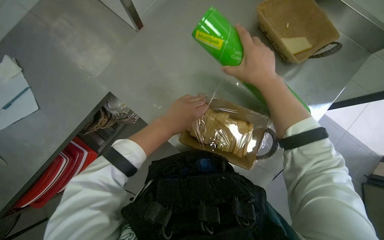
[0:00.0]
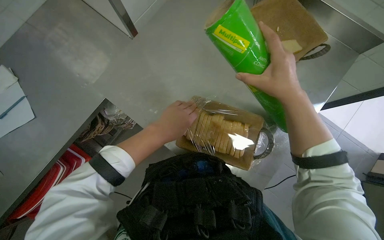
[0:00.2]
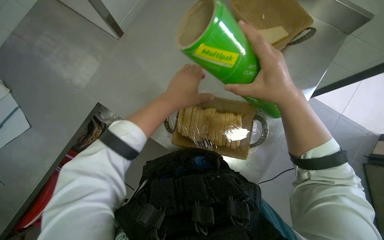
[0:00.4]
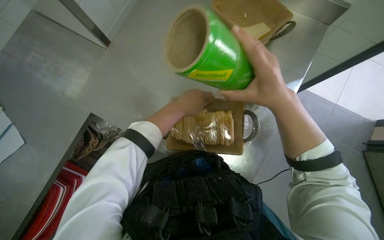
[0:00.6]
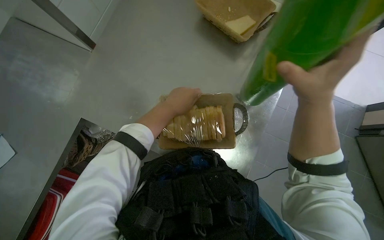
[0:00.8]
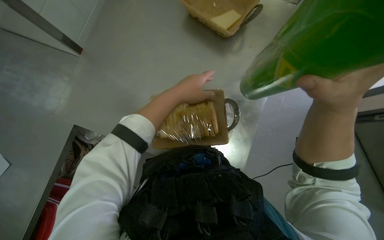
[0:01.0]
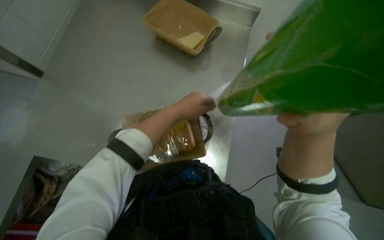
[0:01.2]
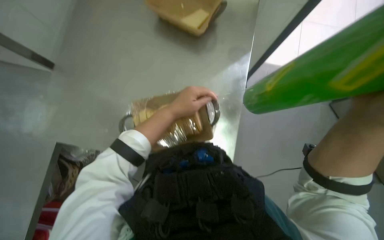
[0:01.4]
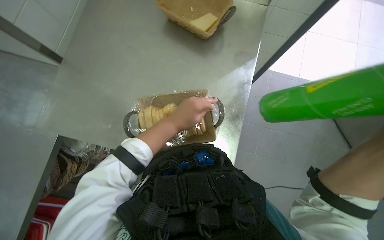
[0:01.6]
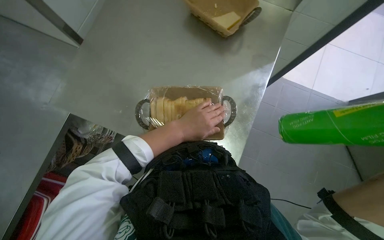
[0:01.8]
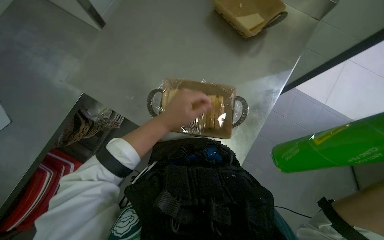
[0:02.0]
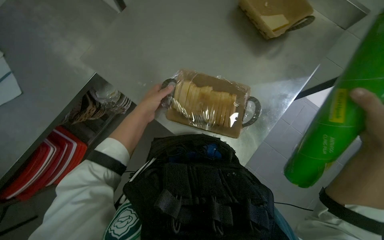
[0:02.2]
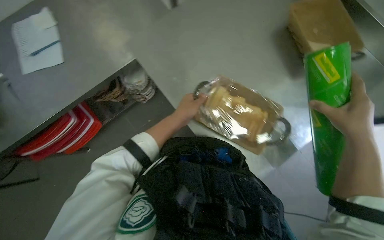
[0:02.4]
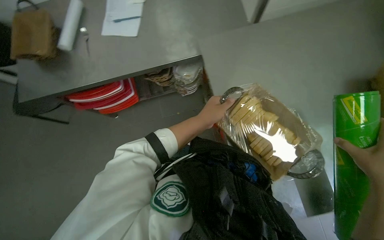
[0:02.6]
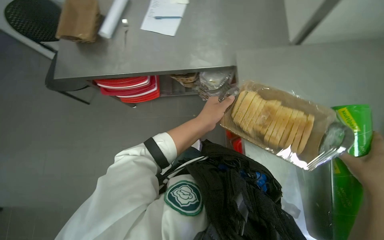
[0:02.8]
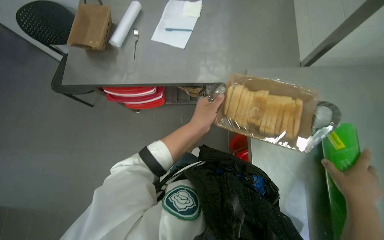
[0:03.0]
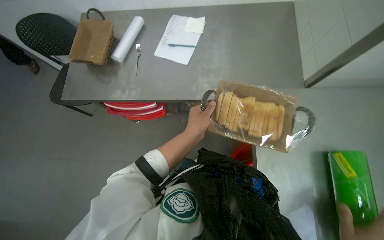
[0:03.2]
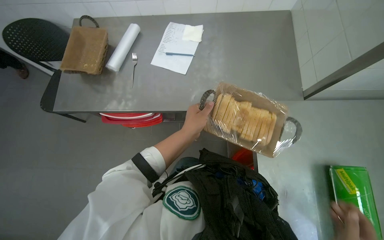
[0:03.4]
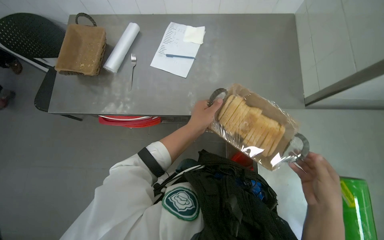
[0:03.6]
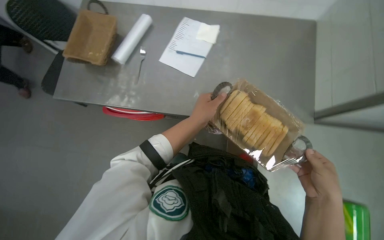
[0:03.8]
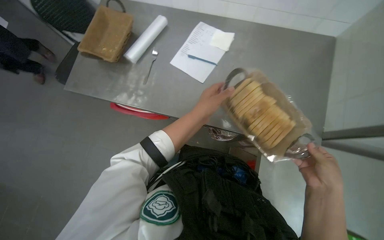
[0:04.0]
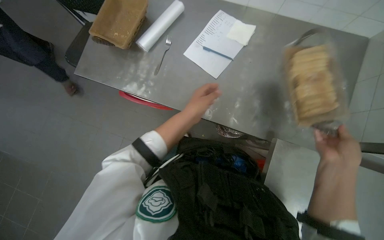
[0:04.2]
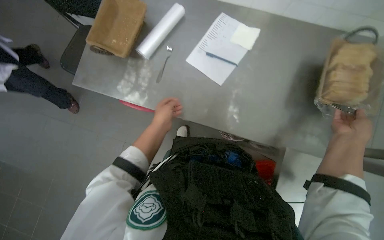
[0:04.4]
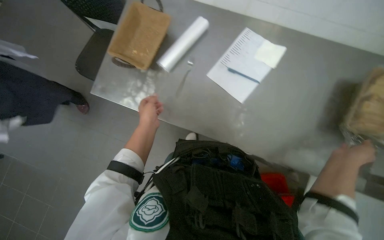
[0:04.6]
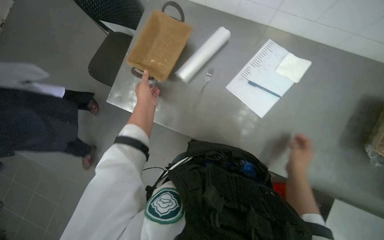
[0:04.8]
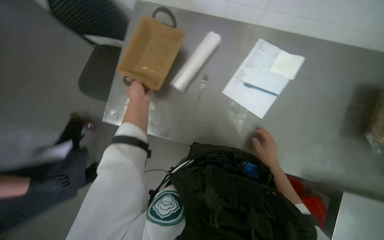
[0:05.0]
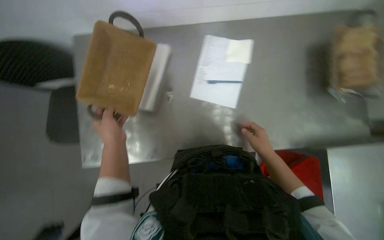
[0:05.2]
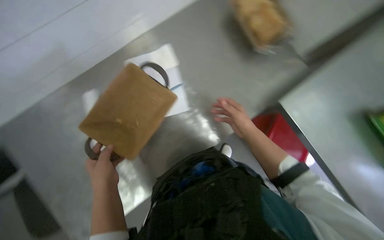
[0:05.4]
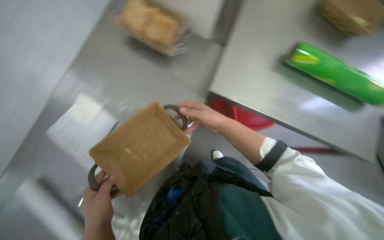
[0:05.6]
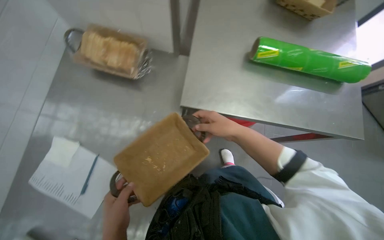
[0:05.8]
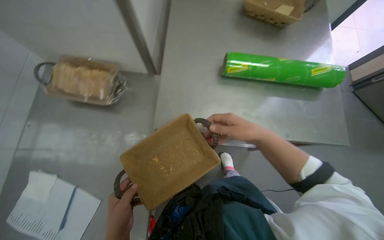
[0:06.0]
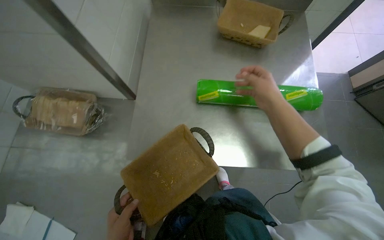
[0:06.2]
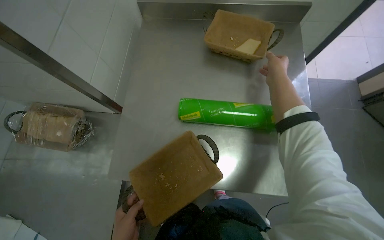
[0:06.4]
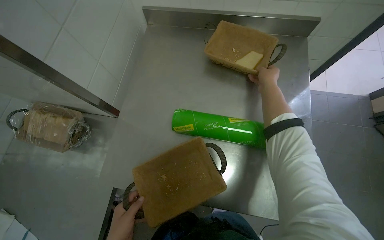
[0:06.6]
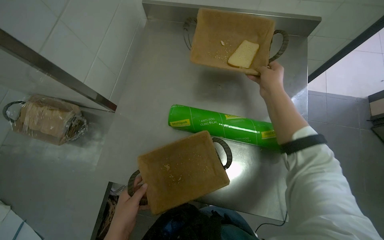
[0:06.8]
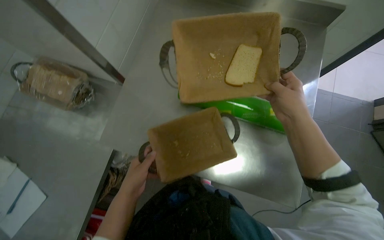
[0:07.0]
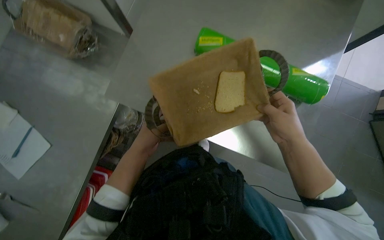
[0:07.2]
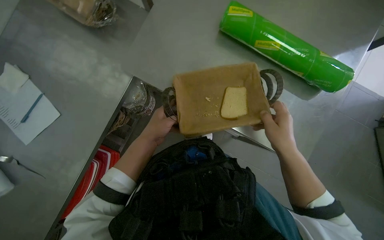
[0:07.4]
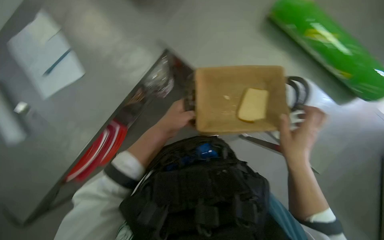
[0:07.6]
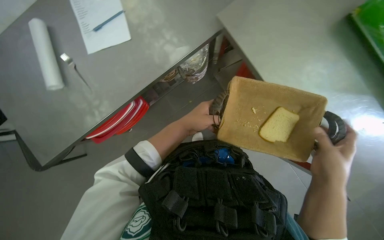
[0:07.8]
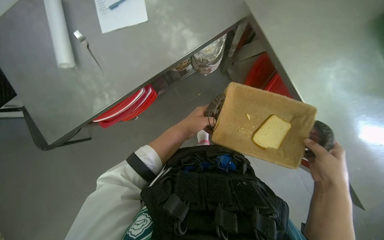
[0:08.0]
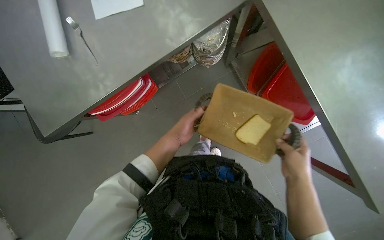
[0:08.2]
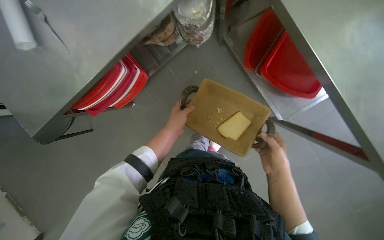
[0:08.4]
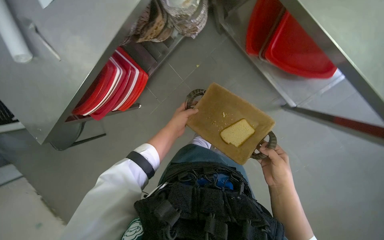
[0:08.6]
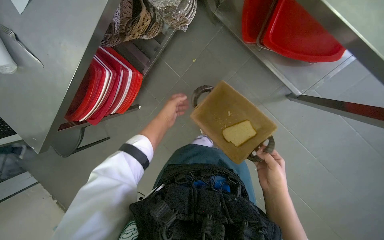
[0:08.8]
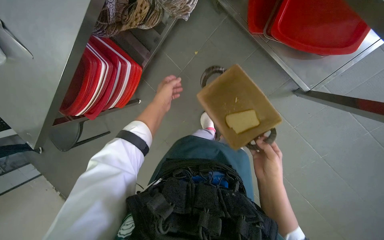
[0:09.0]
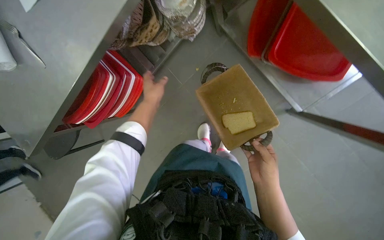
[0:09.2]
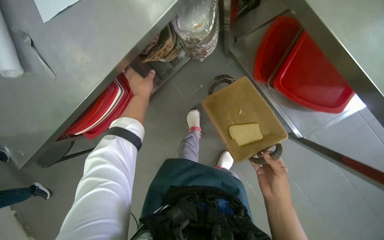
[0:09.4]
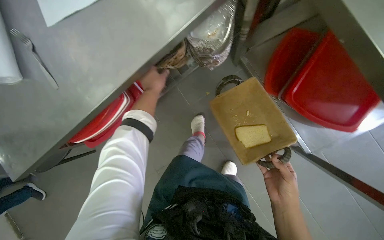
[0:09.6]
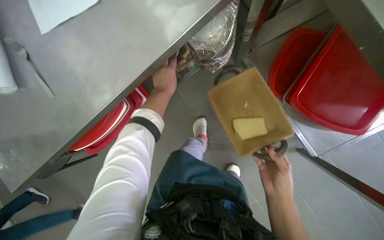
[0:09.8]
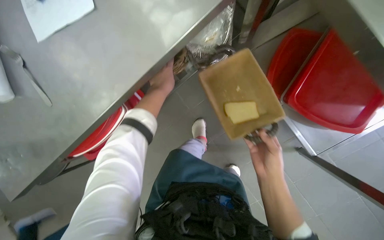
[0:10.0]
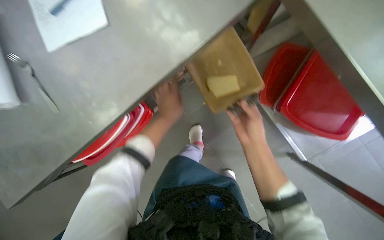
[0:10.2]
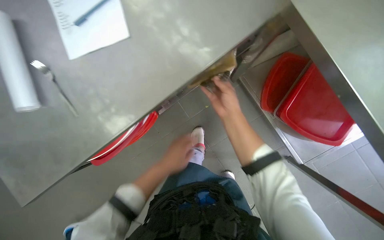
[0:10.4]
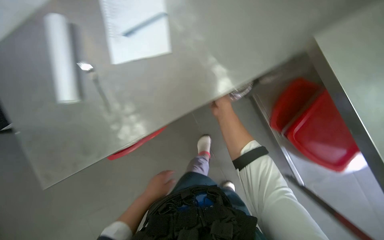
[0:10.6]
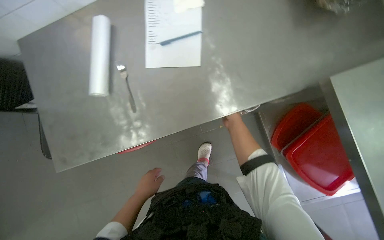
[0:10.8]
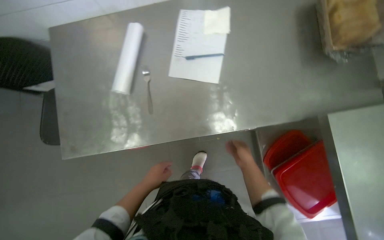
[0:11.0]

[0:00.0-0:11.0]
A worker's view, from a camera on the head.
Job: preparing food.
The whole recording: Wrapping bread basket with cling film. The worker unrolls a roll of cling film and wraps it around the bread basket.
0:01.6 to 0:03.2: The head rotates roughly 55 degrees to the left.
0:03.2 to 0:04.8: The left hand heads to the left and farther from the camera, covering some 35 cm.
0:04.8 to 0:06.2: The camera is carried about 40 cm. The scene turns approximately 45 degrees counterclockwise in the picture.
0:06.2 to 0:07.8: The view tips downward by about 20 degrees. The scene turns approximately 30 degrees clockwise in the picture. The right hand moves down the picture and to the right, approximately 20 cm.
0:09.4 to 0:11.0: The camera travels about 40 cm. The view tips upward by approximately 15 degrees. The scene turns roughly 30 degrees clockwise in the picture.

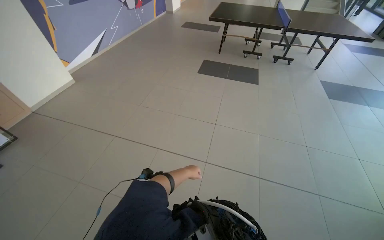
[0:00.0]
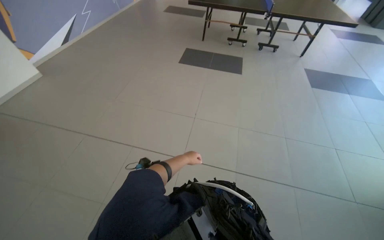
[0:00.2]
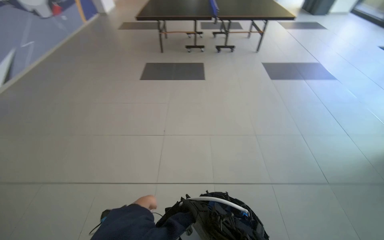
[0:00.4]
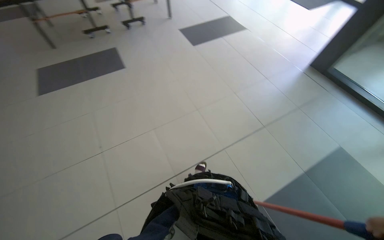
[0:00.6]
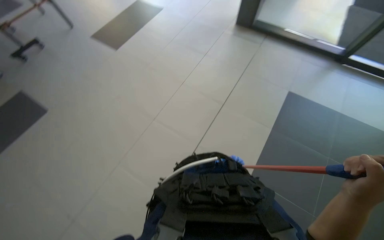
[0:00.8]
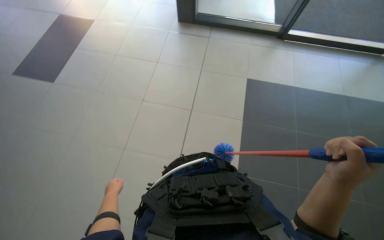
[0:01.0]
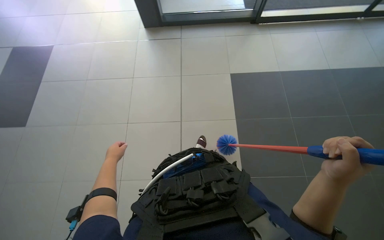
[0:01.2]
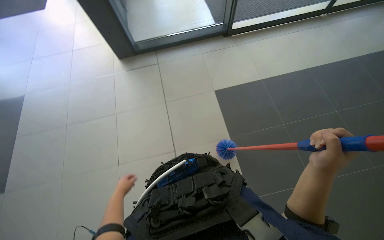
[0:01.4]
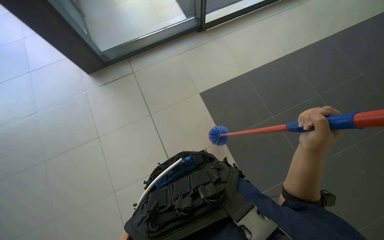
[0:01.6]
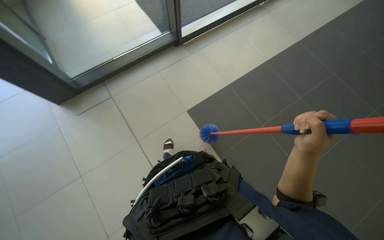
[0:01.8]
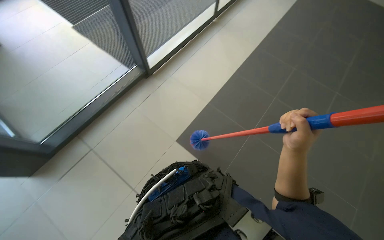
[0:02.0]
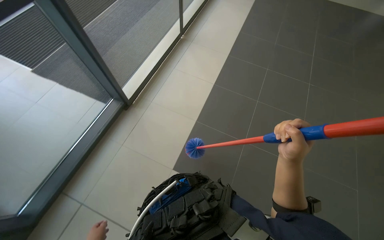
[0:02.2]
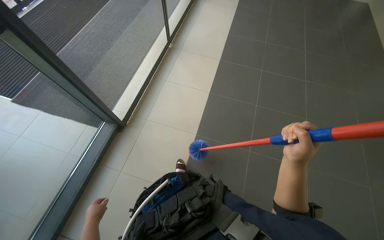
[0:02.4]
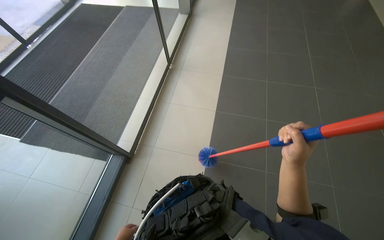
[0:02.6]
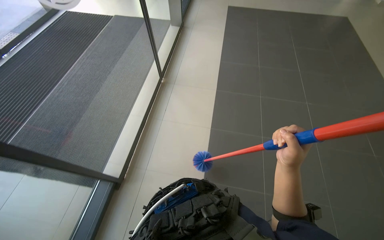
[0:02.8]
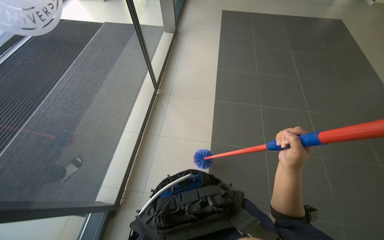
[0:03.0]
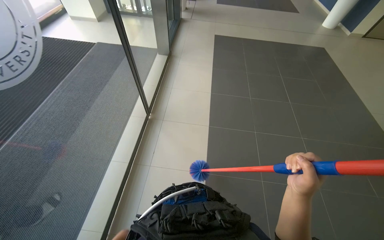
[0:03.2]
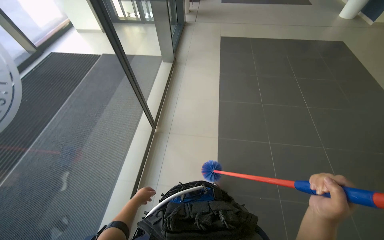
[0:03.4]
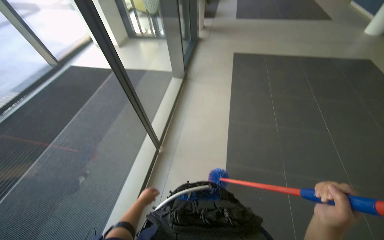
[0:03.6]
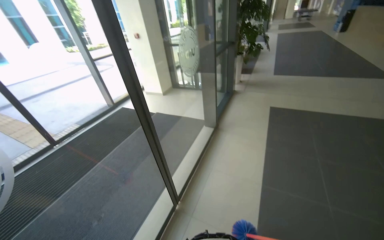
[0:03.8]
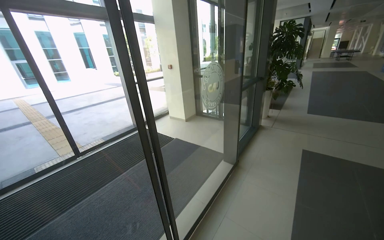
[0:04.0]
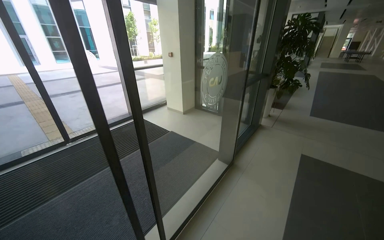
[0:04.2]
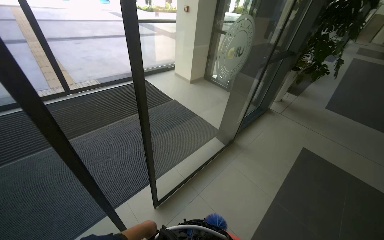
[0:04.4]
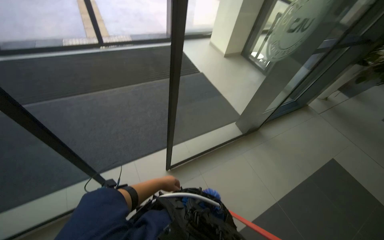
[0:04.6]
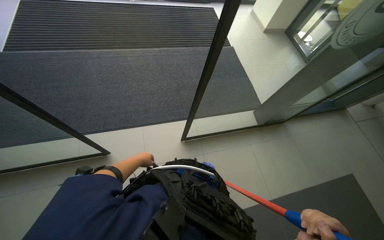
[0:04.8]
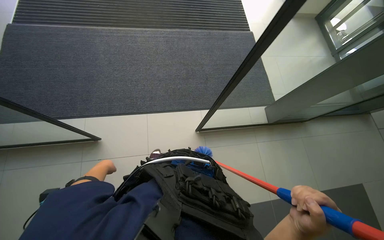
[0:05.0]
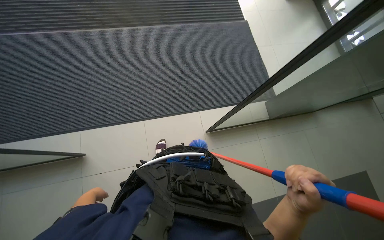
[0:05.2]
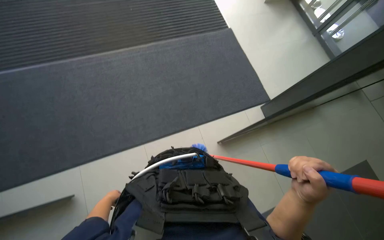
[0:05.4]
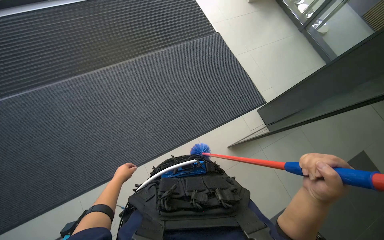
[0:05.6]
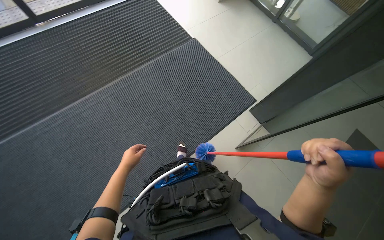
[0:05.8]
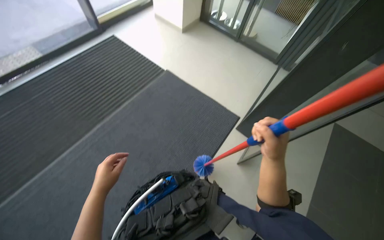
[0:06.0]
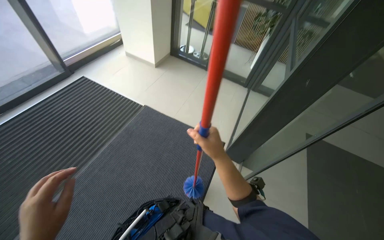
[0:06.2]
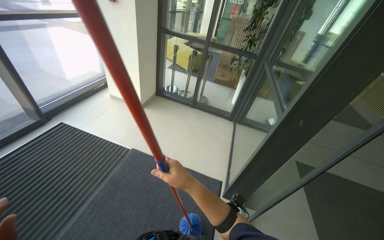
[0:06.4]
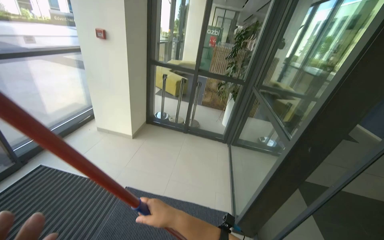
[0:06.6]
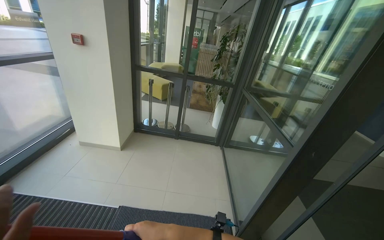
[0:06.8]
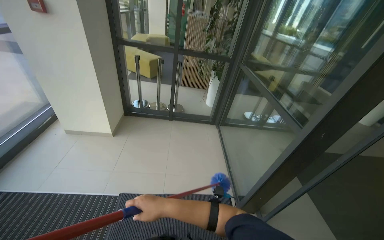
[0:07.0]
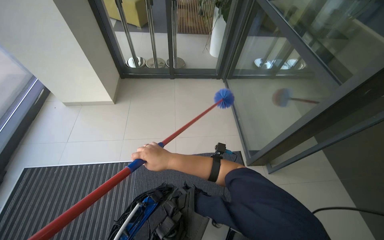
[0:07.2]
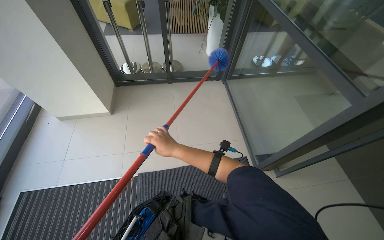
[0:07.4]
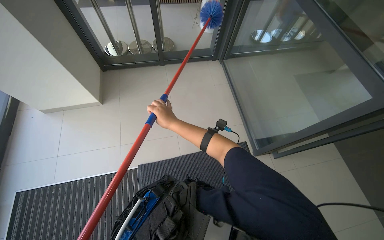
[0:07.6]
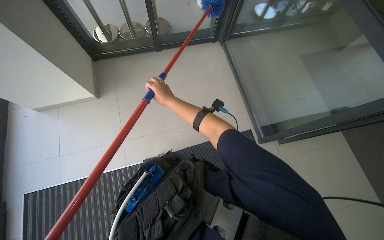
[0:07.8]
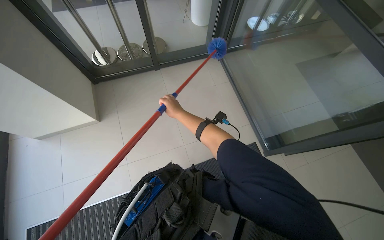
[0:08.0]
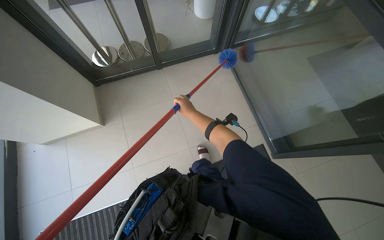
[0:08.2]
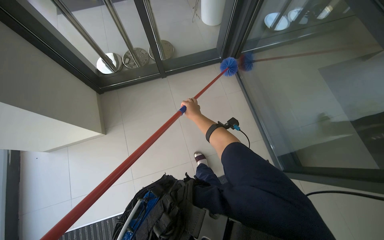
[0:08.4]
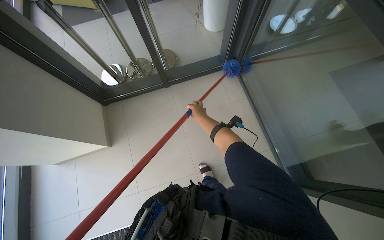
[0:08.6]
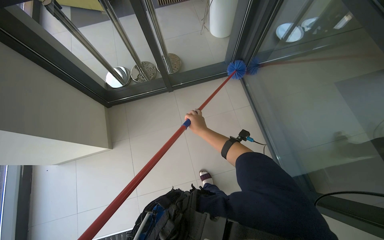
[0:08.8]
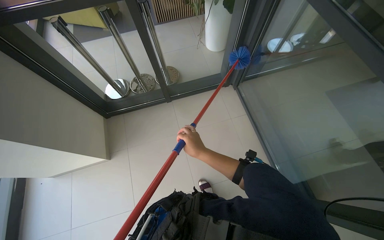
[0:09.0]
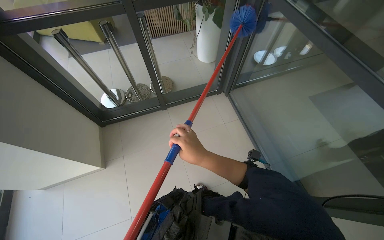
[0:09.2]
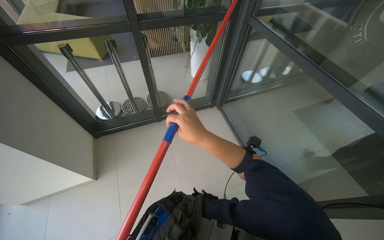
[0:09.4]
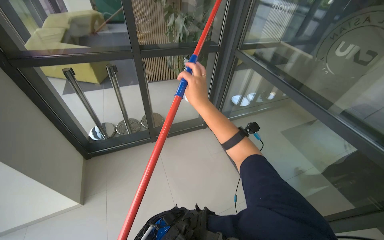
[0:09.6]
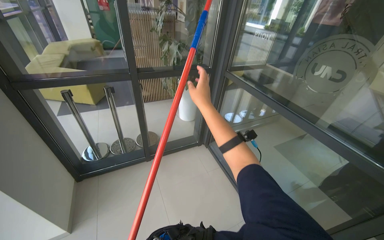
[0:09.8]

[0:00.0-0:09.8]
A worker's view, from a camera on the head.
Job: cleaning windows.
The whole recording: Dusting glass entrance doors. The worker uses a long-handled duster to clean the glass entrance doors and frames.
0:00.0 to 0:01.4: The wearer moves approximately 1 m. The head turns to the right by about 90 degrees. The view tips downward by approximately 20 degrees.
0:01.4 to 0:02.8: The camera is carried roughly 60 cm. The head rotates approximately 45 degrees to the right.
0:02.8 to 0:04.2: The wearer moves some 90 cm. The head turns to the left by roughly 30 degrees. The wearer looks roughly 35 degrees further upward.
0:04.2 to 0:05.6: The wearer moves about 70 cm. The wearer's head swings some 30 degrees to the left. The view tips downward by some 30 degrees.
0:07.0 to 0:08.4: The wearer looks approximately 20 degrees further downward.
0:08.4 to 0:09.8: The view tips upward by some 35 degrees.
